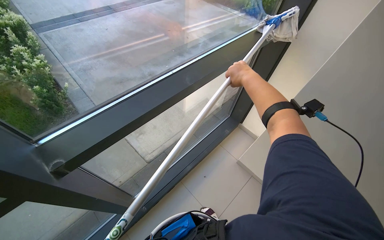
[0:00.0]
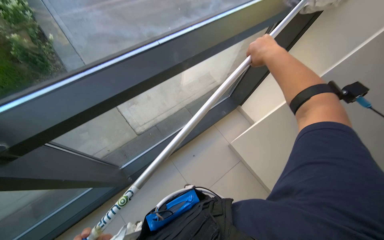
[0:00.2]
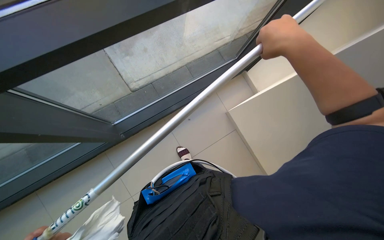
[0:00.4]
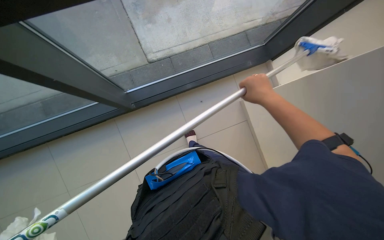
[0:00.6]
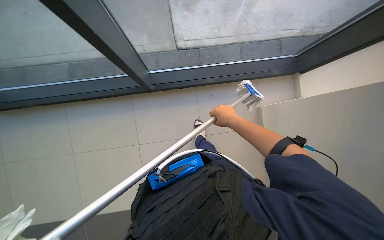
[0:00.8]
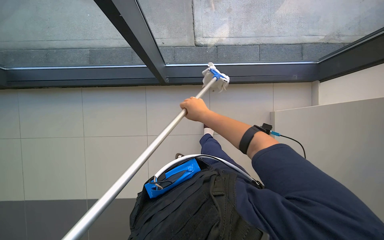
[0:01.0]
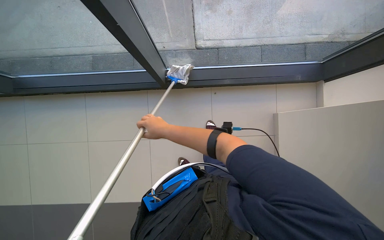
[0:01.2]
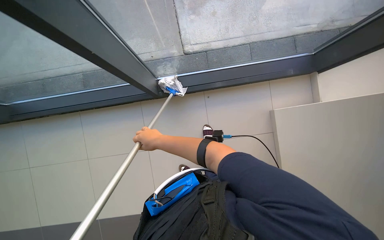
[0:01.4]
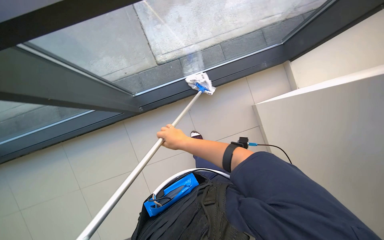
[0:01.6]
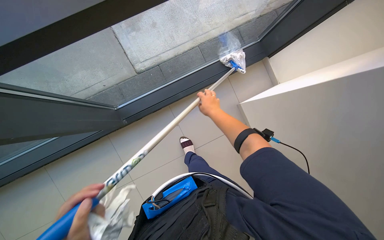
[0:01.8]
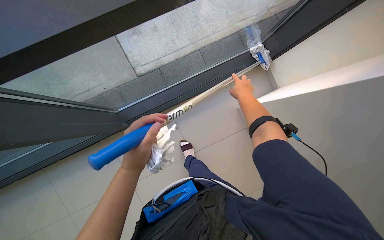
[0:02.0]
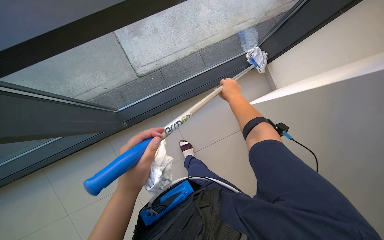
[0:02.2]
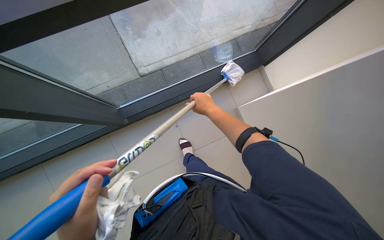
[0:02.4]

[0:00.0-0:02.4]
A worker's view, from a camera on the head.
Job: cleaning windows.
The whole recording: Cleaning glass windows. The worker cleans the glass windows using a long-handled tool with a cloth.
0:00.0 to 0:01.2: The camera pitches downward, by roughly 35 degrees. Everything in view rotates roughly 45 degrees clockwise.

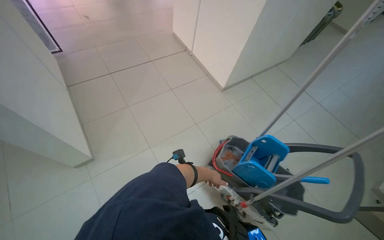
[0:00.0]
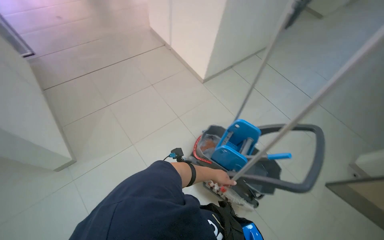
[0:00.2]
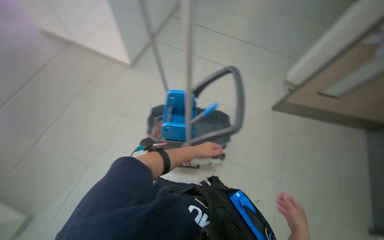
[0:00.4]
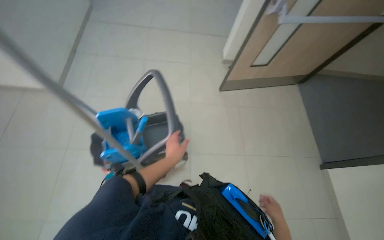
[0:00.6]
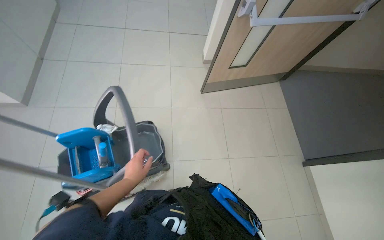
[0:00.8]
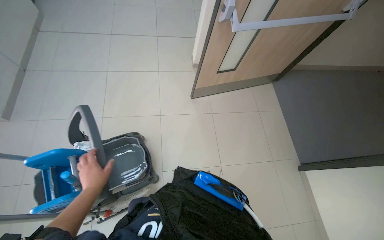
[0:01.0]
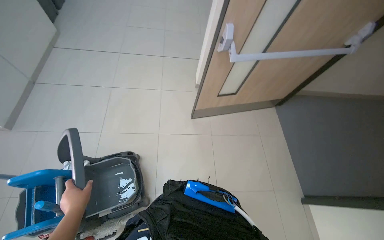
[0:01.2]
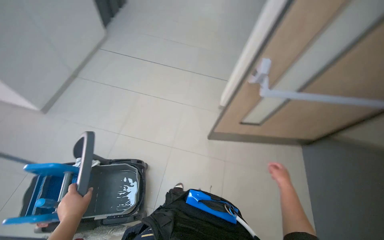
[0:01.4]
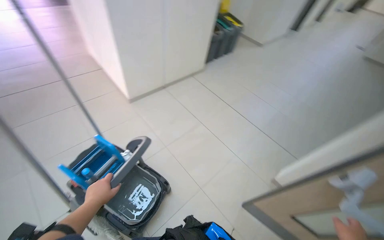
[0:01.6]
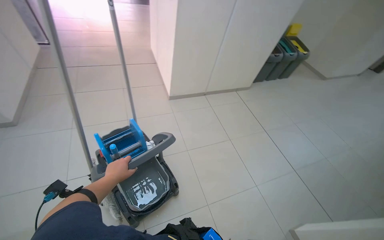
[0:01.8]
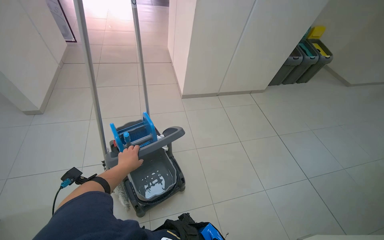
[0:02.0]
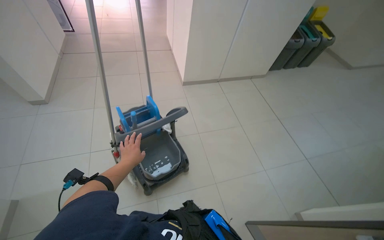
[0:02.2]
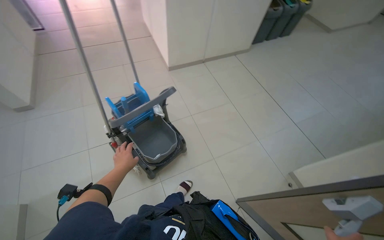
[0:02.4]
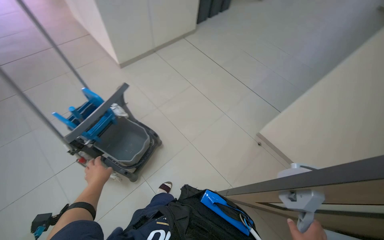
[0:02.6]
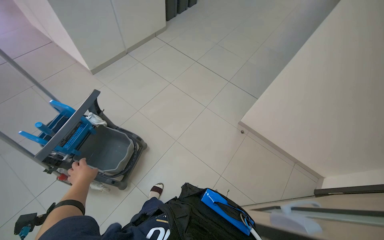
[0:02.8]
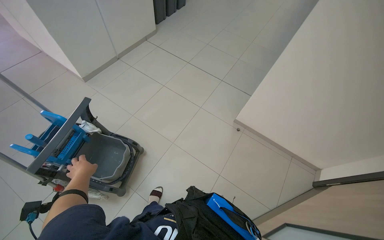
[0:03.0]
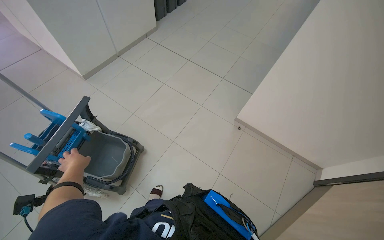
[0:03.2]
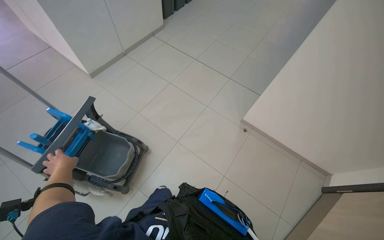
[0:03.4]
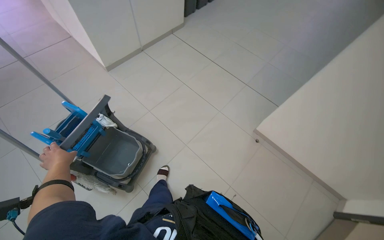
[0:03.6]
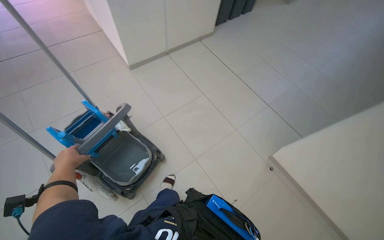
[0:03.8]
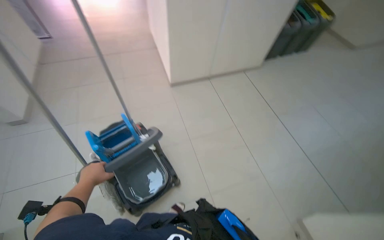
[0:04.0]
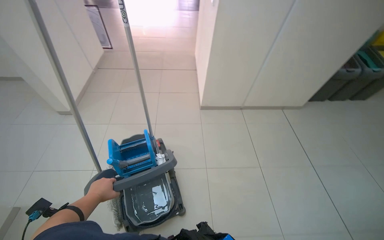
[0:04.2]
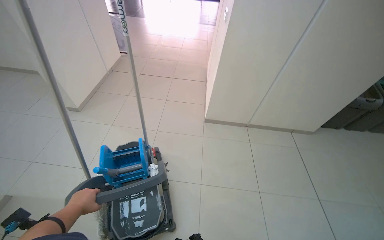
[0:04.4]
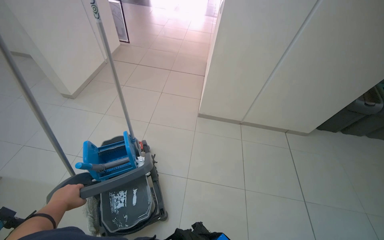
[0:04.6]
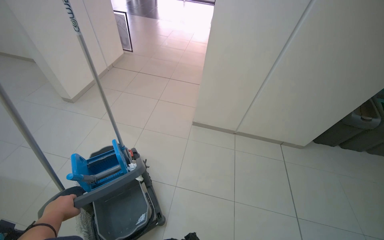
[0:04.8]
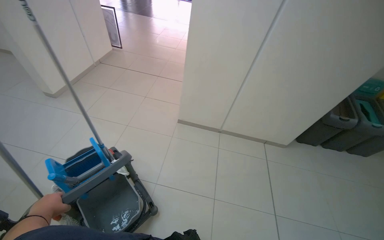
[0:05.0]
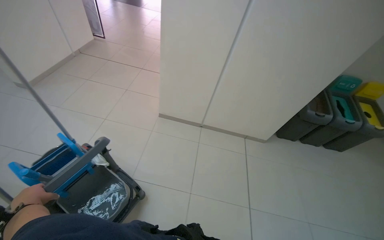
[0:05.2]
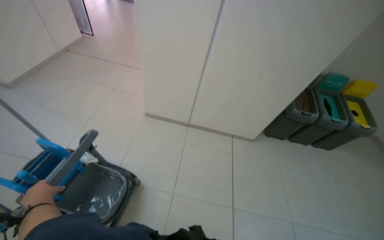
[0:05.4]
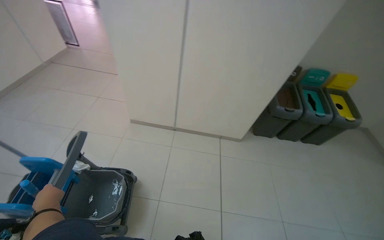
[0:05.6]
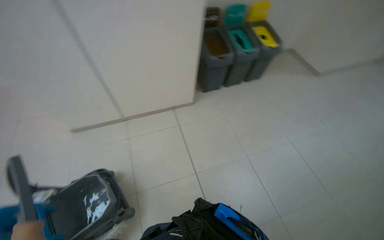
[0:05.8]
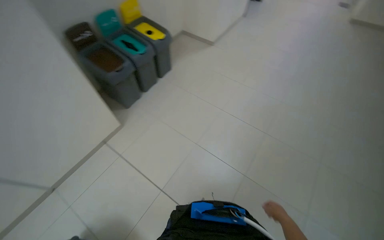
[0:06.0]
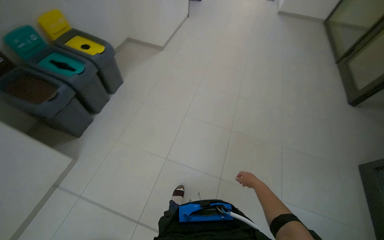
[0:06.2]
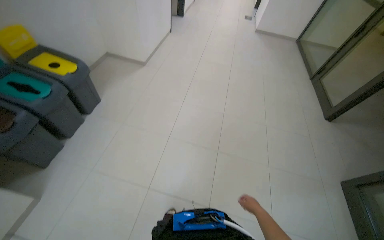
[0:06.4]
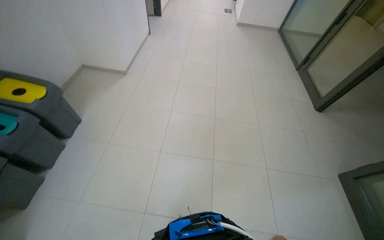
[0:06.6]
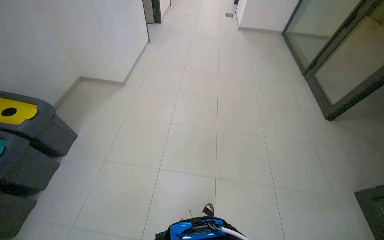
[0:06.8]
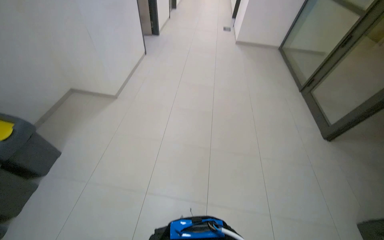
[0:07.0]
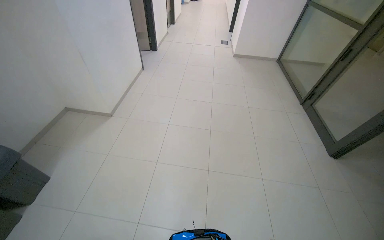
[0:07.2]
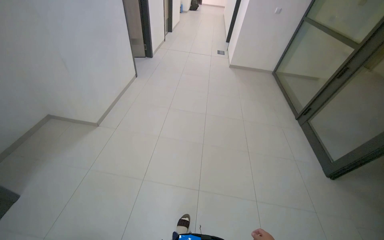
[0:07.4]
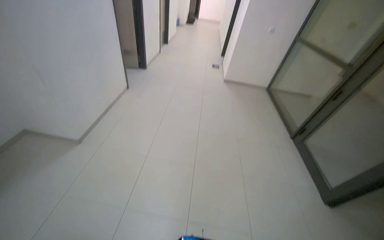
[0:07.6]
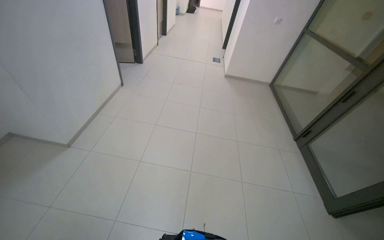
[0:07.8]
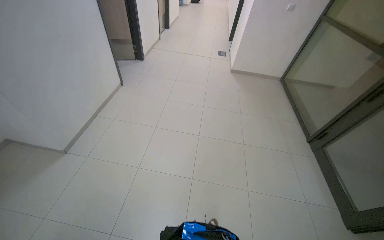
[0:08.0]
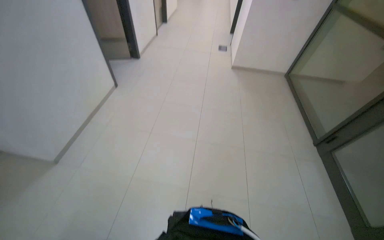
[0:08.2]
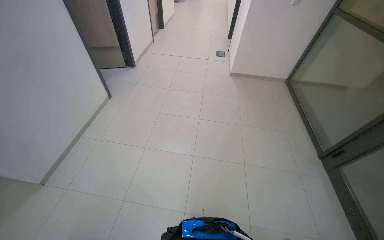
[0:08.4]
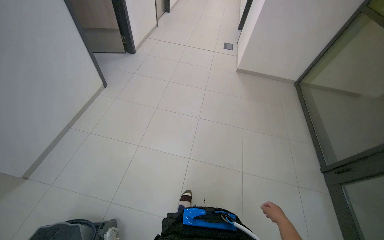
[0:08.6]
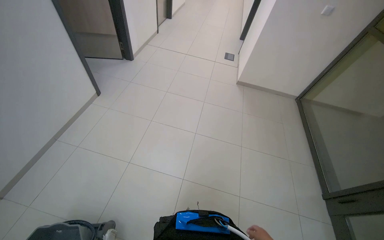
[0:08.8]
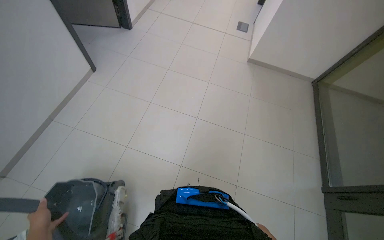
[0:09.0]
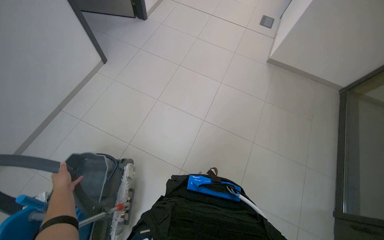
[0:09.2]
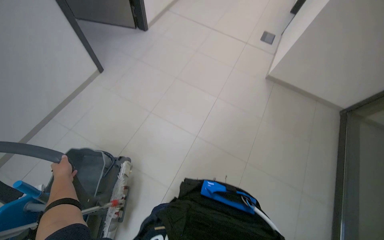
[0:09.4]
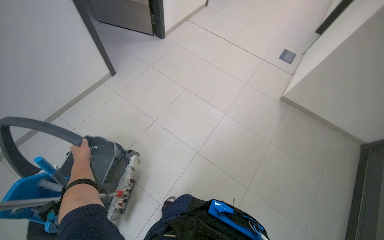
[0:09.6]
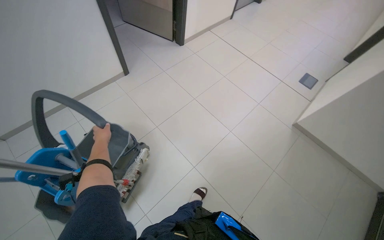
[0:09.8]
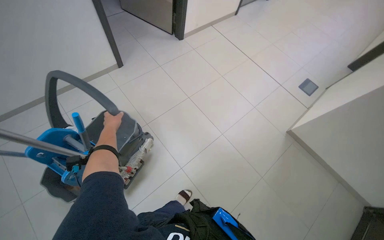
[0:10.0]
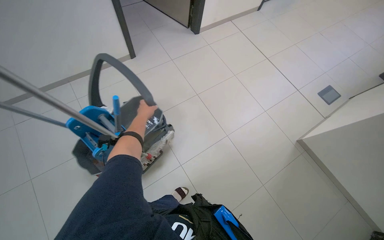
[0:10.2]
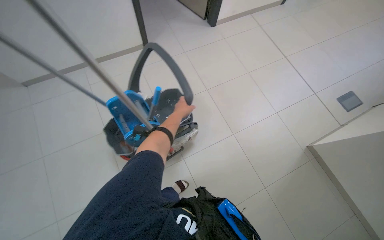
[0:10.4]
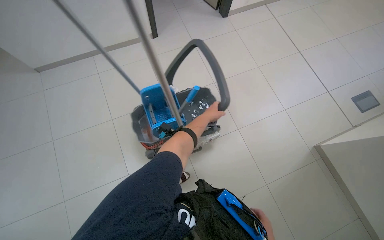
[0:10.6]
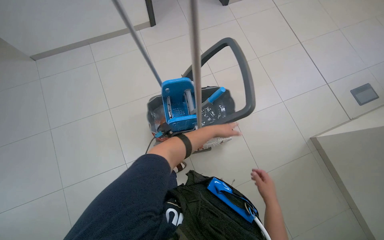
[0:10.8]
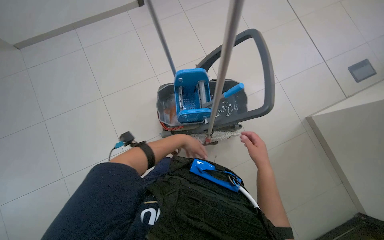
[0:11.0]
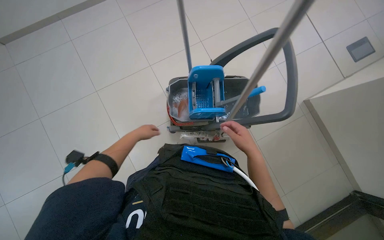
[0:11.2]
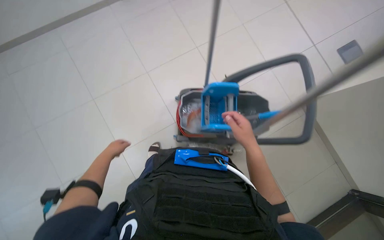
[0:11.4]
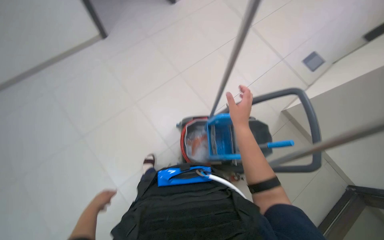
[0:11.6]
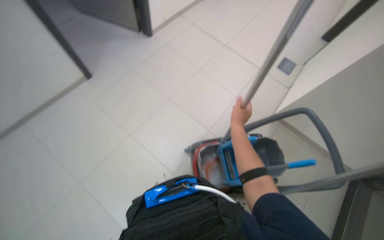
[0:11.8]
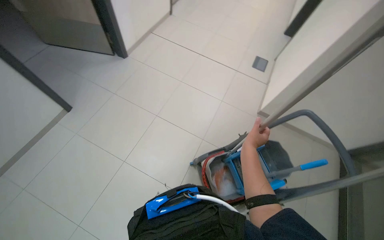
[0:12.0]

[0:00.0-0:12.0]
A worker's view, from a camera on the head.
Job: preparing cleaning supplies.
The whole recording: Preparing cleaning equipment. The worker retrieves and wrings a mop from the cleaning cart.
0:00.0 to 0:01.6: The wearer moves roughly 1 m.
0:03.0 to 0:04.4: The camera is carried some 50 cm. The wearer looks approximately 60 degrees further to the left. The wearer looks about 15 degrees further upward.
0:04.4 to 0:06.0: The head travels roughly 1 m. The head rotates some 65 degrees to the right. The camera pitches downward, by some 15 degrees.
0:06.0 to 0:07.6: The camera travels roughly 1 m. The head rotates approximately 35 degrees to the right. The view tilts approximately 15 degrees upward.
0:07.6 to 0:09.0: The head travels some 1.5 m. The camera pitches downward, by approximately 15 degrees.
0:09.0 to 0:10.4: The camera is carried some 70 cm. The wearer looks some 45 degrees further to the left.

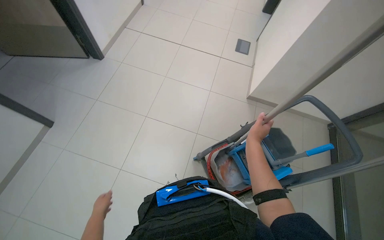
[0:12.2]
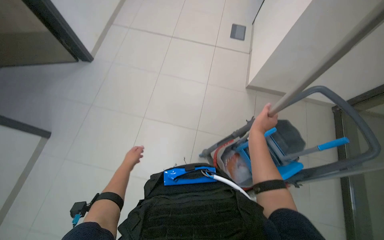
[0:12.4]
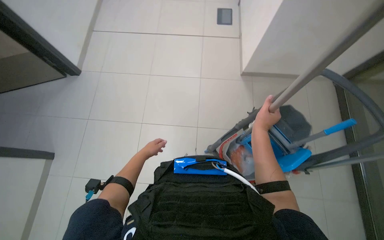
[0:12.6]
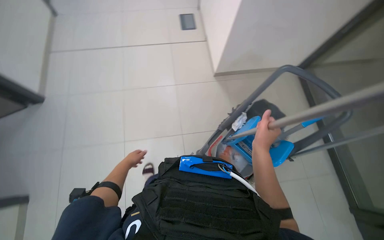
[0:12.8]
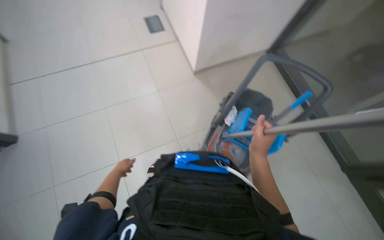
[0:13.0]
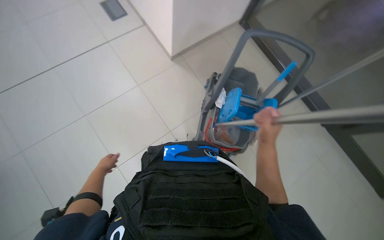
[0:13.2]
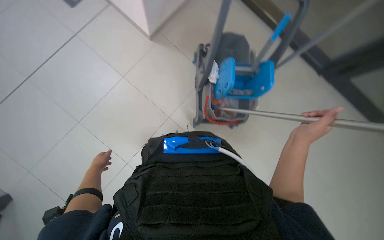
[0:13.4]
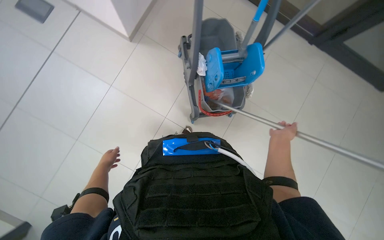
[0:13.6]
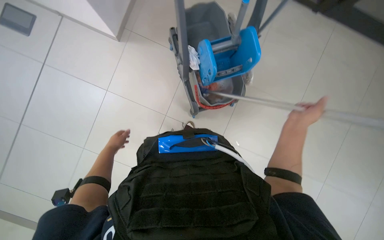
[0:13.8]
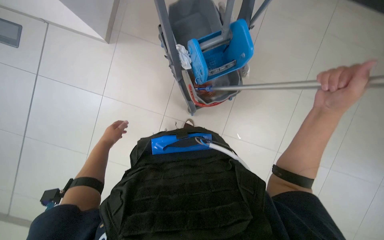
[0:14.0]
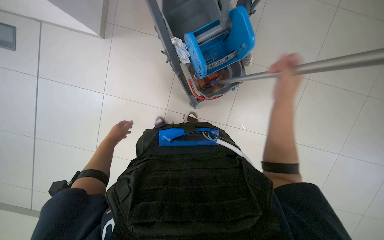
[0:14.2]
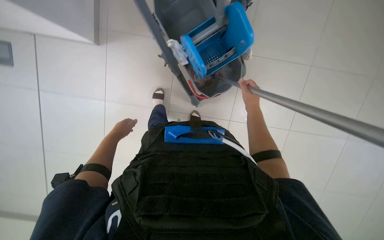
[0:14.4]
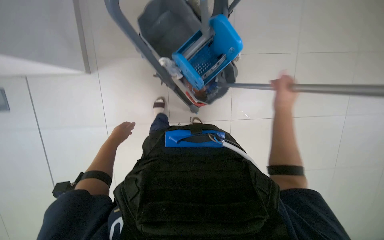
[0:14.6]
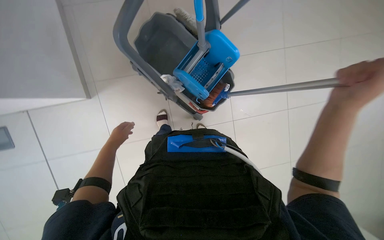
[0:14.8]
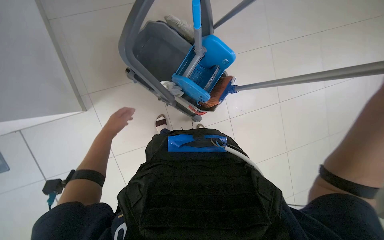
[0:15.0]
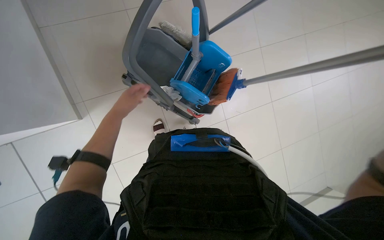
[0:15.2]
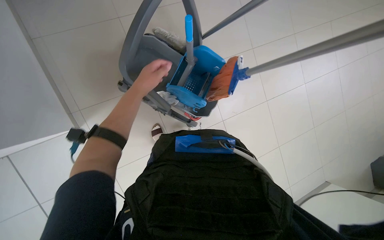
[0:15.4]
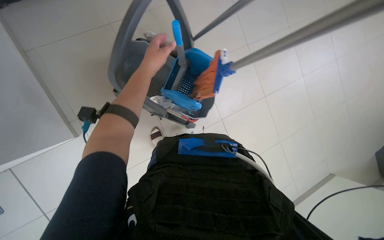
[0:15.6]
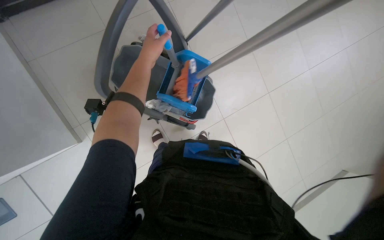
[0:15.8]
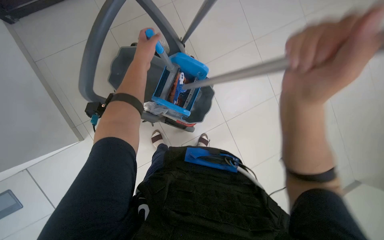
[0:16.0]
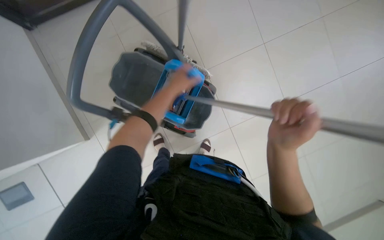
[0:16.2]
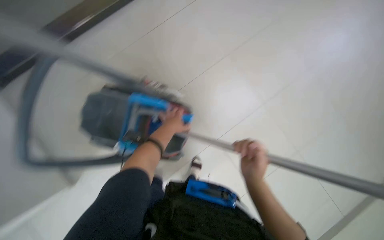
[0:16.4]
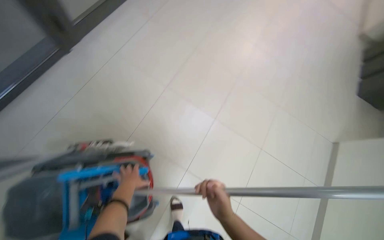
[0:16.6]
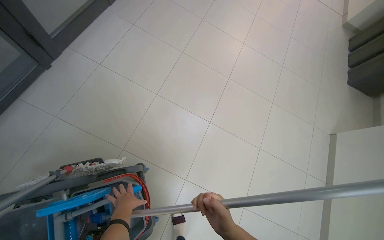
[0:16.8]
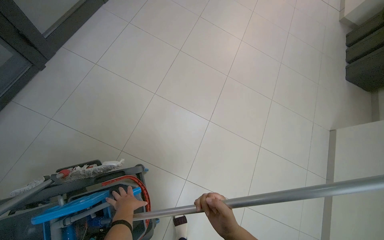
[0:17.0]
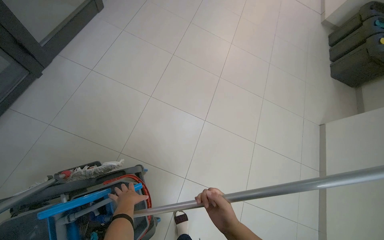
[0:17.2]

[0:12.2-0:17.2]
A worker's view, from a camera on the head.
Job: preparing cleaning supplies.
The whole recording: Preparing cleaning equipment. The worker retrieves and wrings a mop from the cleaning cart.
0:12.2 to 0:13.8: The wearer looks about 20 degrees further downward. Everything in view rotates roughly 55 degrees counterclockwise.
0:13.8 to 0:15.6: The view tilts roughly 15 degrees upward. Everything in view rotates roughly 30 degrees counterclockwise. The left hand goes about 50 cm up the picture, nearer to the camera and to the right.
0:15.6 to 0:17.2: The wearer moves approximately 40 cm.
